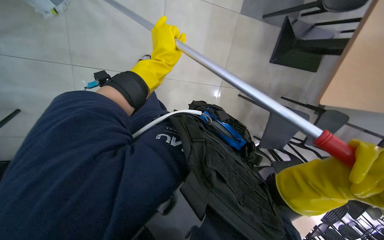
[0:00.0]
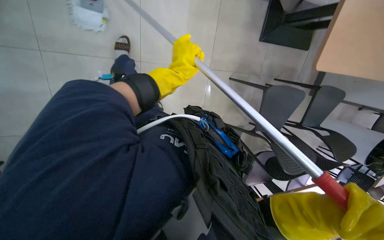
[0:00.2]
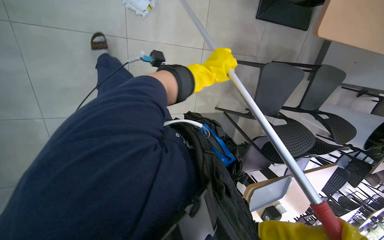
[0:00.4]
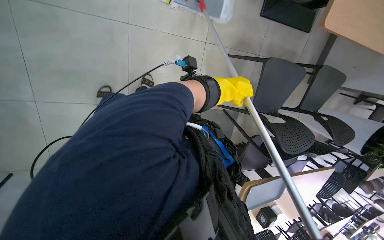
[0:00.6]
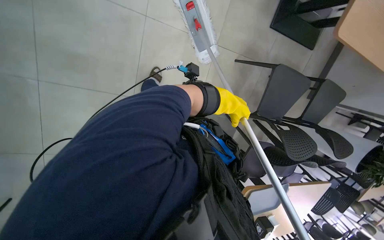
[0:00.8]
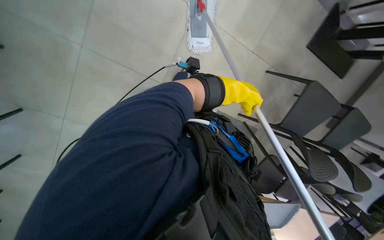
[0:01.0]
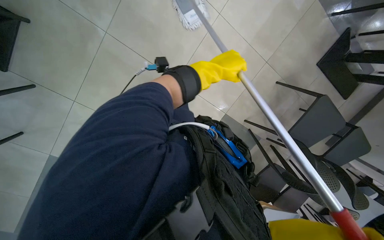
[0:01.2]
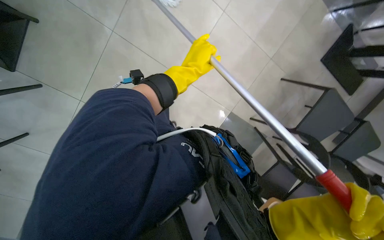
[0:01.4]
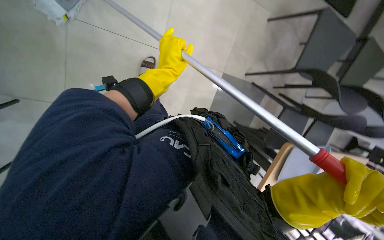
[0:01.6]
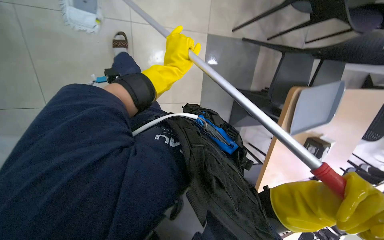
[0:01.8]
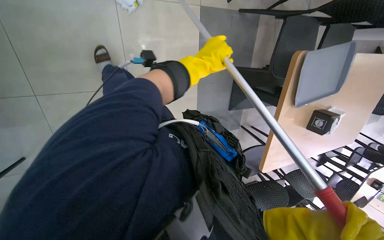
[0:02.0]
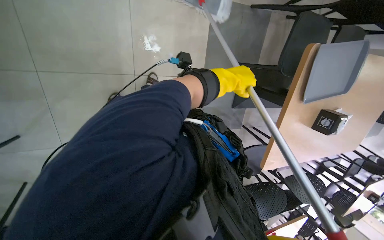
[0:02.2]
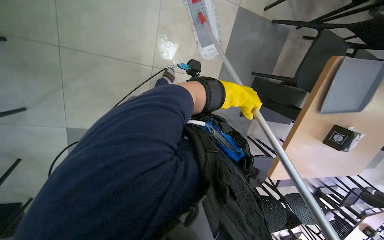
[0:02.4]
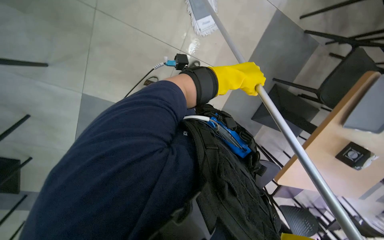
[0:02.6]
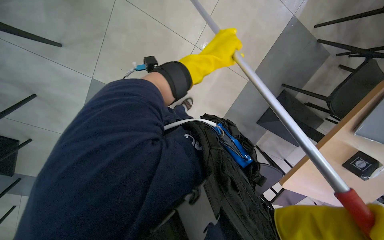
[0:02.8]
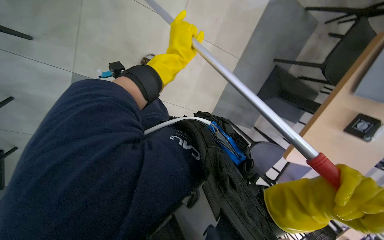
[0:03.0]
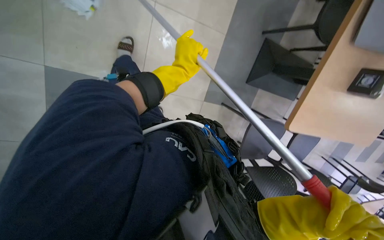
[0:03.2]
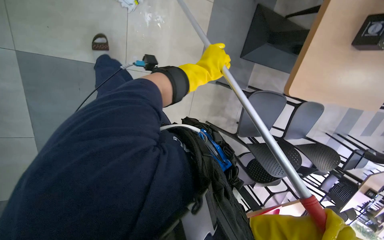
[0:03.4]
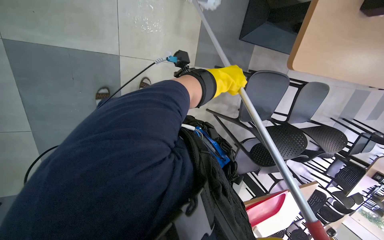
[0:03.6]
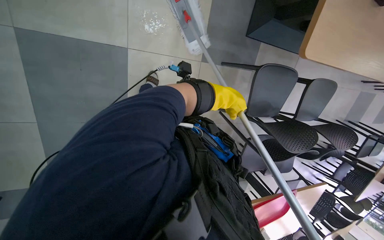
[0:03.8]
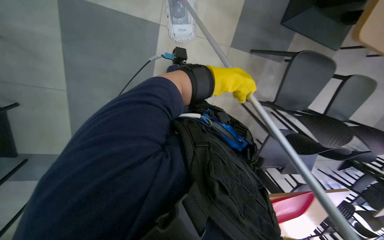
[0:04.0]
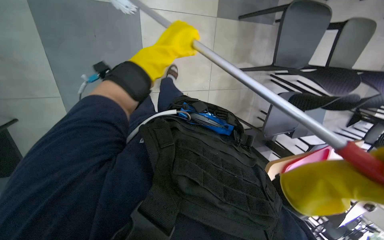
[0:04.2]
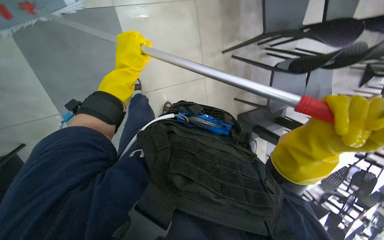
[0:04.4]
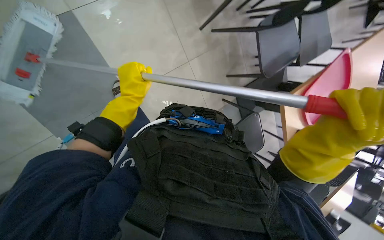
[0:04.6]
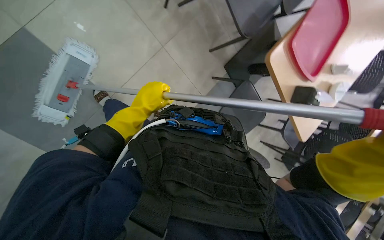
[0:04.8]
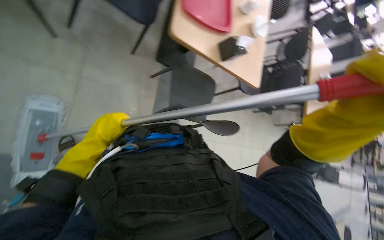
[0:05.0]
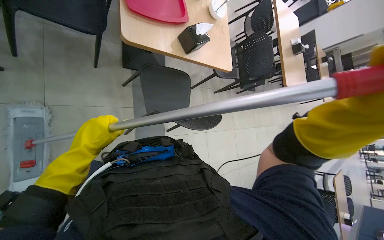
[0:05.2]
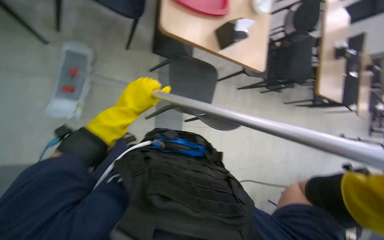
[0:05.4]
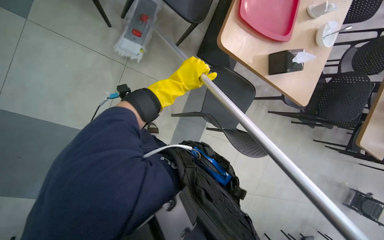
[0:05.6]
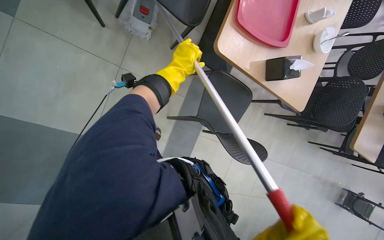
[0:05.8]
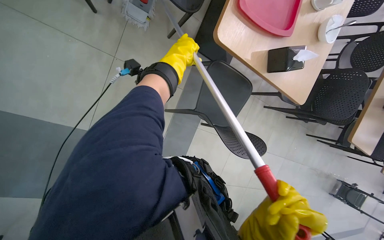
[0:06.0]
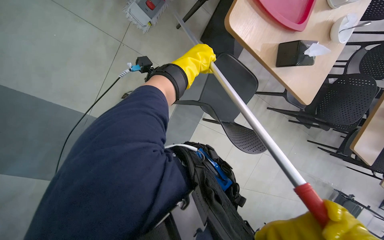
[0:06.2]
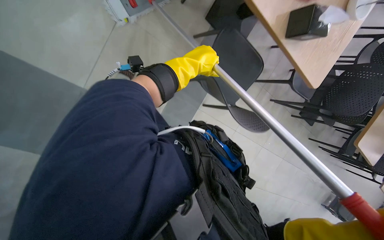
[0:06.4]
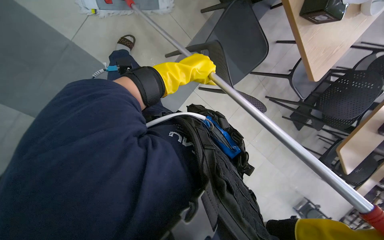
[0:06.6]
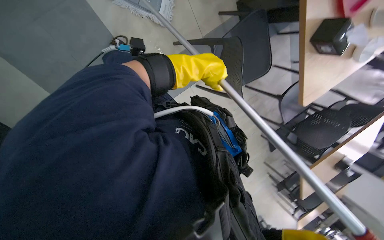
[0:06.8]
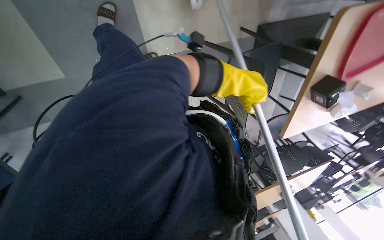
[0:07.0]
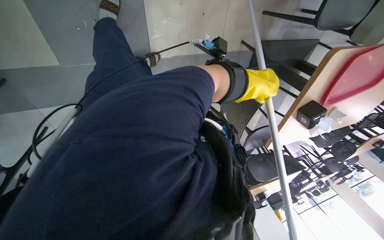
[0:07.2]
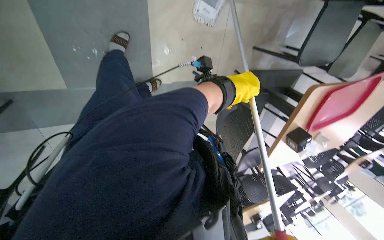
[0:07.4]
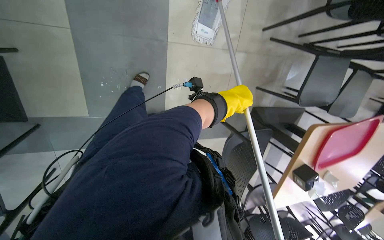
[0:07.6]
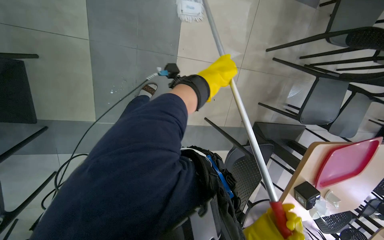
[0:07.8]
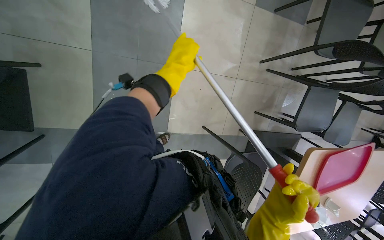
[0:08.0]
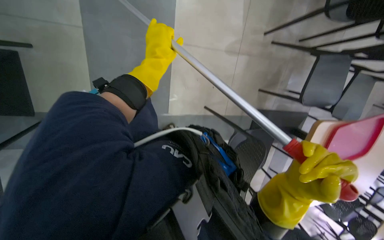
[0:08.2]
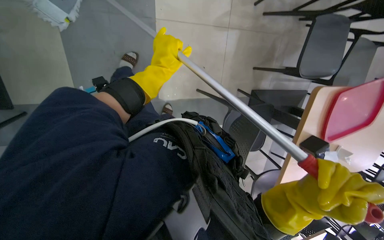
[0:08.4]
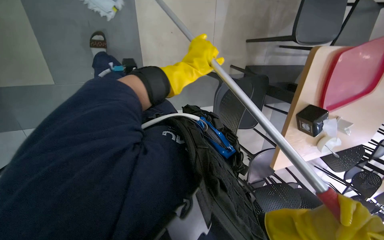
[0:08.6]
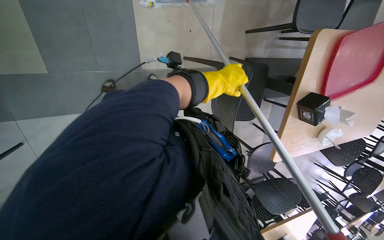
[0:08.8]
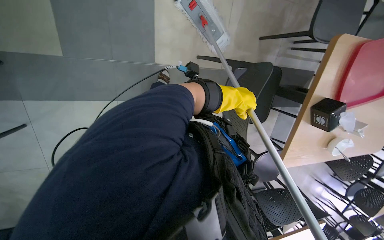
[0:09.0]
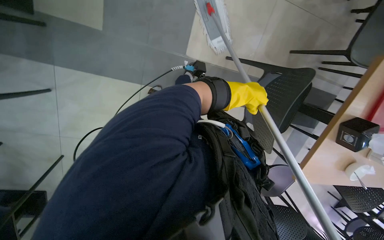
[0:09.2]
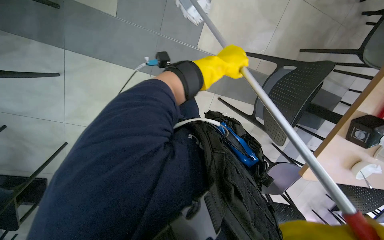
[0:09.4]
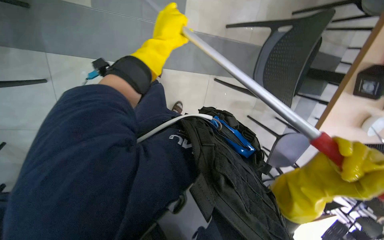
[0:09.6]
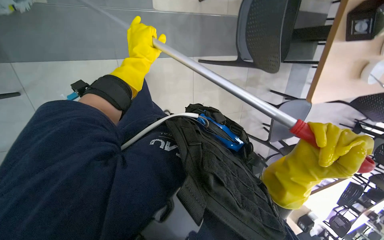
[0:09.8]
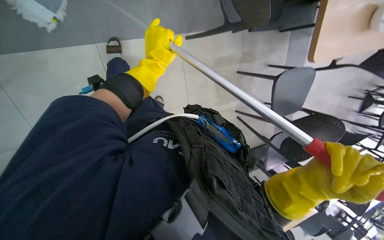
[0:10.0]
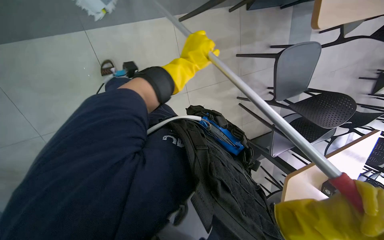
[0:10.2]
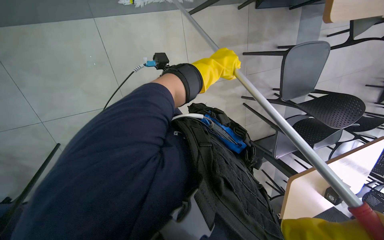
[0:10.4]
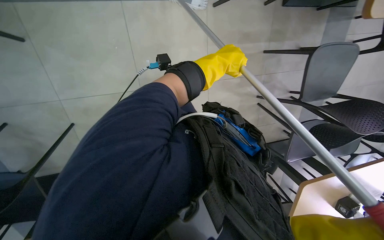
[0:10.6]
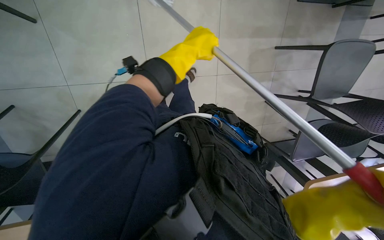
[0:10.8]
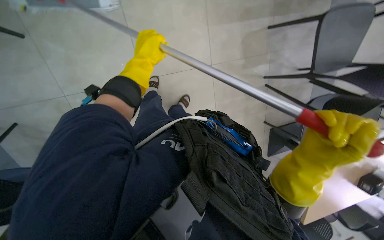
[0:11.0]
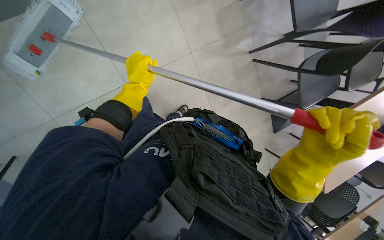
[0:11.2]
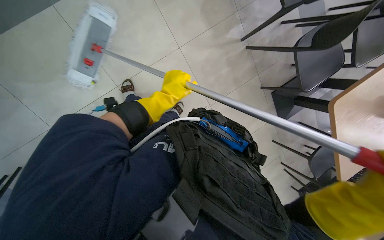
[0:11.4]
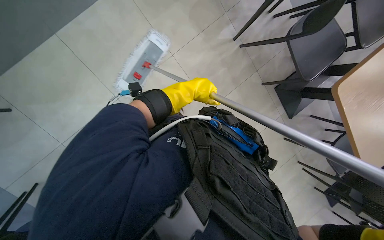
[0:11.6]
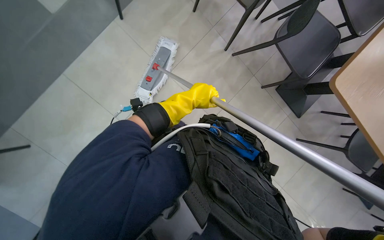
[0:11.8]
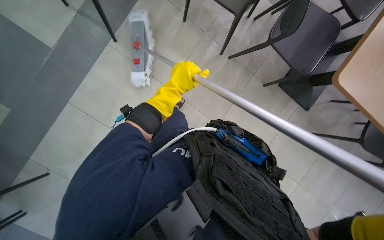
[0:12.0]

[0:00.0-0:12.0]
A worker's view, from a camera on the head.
Job: mopping floor.
The whole recording: Mopping cafeteria floor. The worker mops the cafeteria floor with a flat mop.
0:01.6 to 0:03.0: The wearer moves some 50 cm.
0:03.0 to 0:04.4: The left hand moves to the left, approximately 20 cm.
0:06.0 to 0:07.6: The camera is carried approximately 40 cm. The view pans to the right by some 20 degrees. The wearer looks about 15 degrees further upward. The scene rotates clockwise by roughly 40 degrees.
0:07.6 to 0:09.0: The left hand moves about 25 cm to the left and comes back.
0:09.0 to 0:10.4: The camera is carried roughly 60 cm.

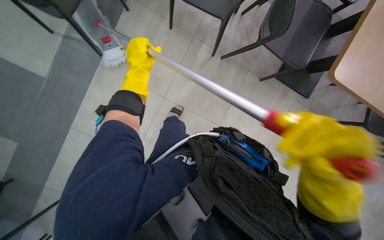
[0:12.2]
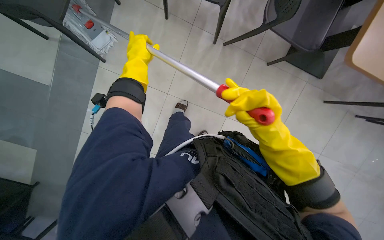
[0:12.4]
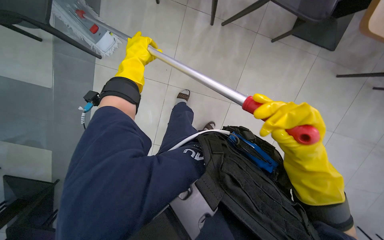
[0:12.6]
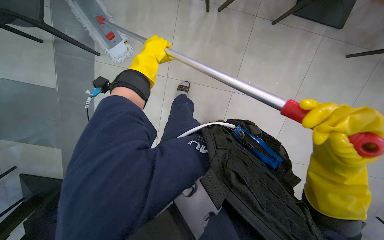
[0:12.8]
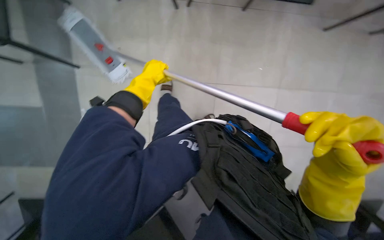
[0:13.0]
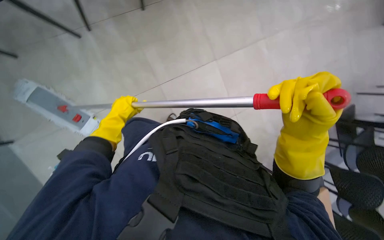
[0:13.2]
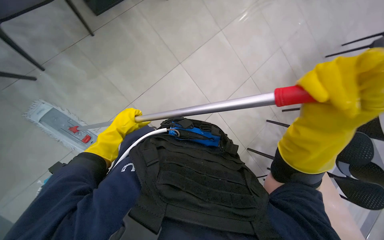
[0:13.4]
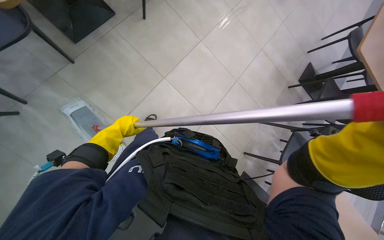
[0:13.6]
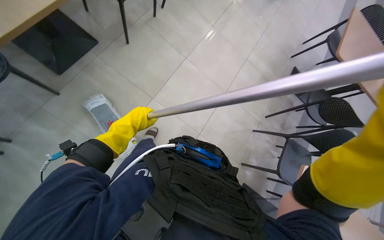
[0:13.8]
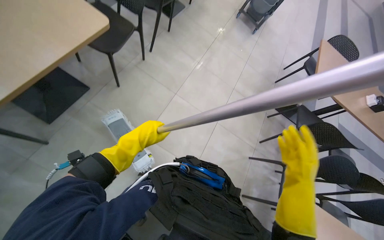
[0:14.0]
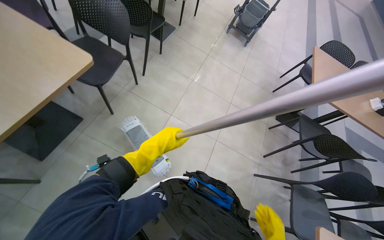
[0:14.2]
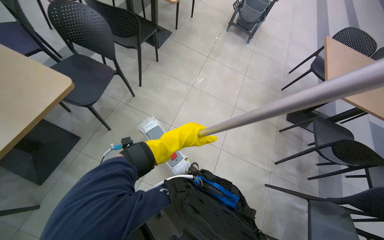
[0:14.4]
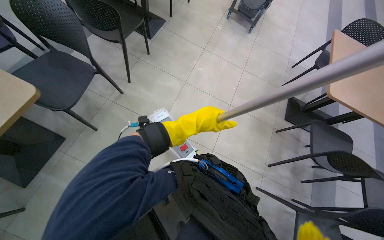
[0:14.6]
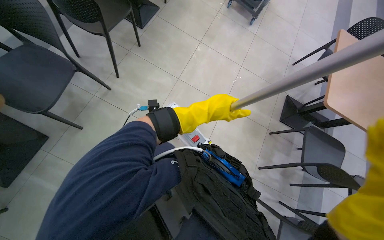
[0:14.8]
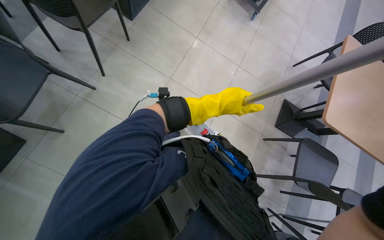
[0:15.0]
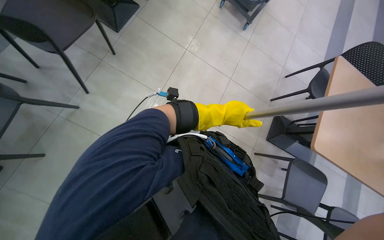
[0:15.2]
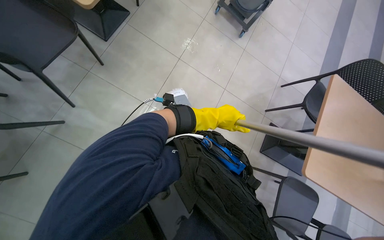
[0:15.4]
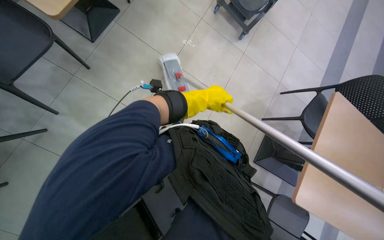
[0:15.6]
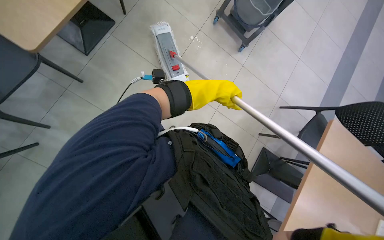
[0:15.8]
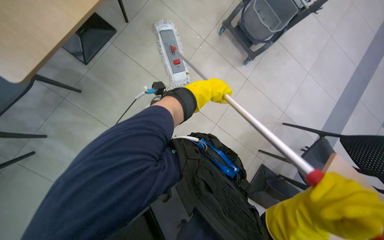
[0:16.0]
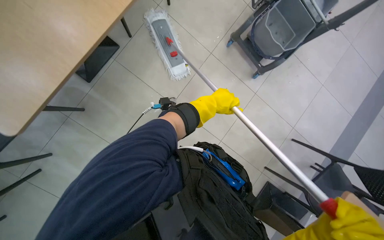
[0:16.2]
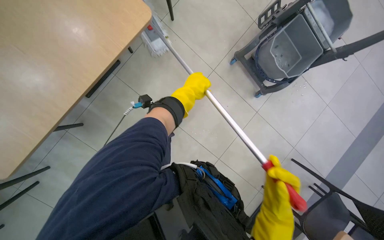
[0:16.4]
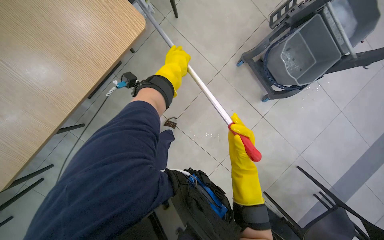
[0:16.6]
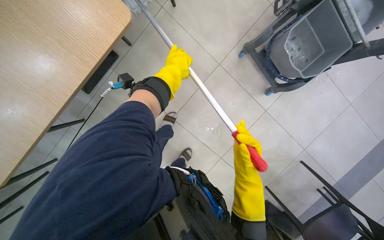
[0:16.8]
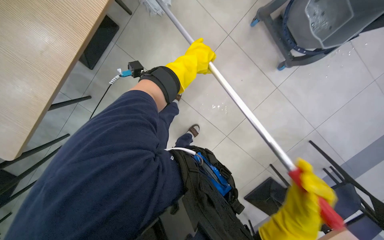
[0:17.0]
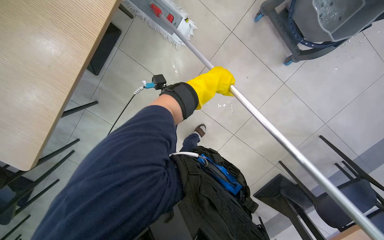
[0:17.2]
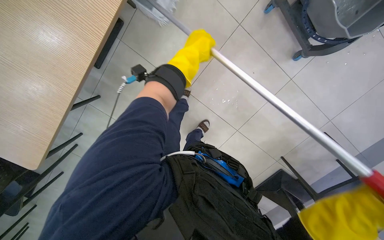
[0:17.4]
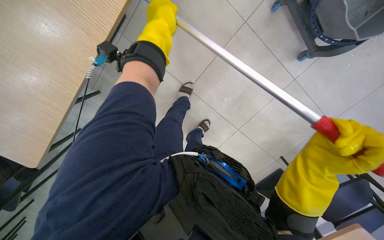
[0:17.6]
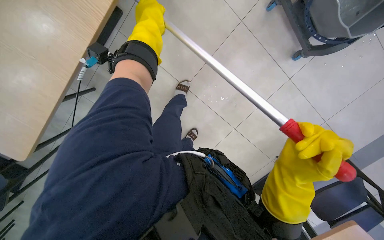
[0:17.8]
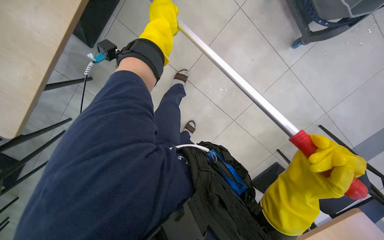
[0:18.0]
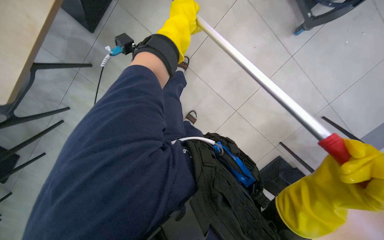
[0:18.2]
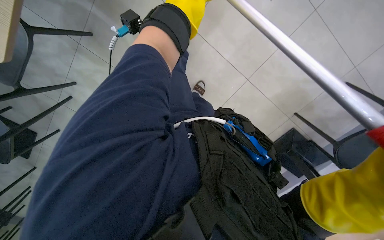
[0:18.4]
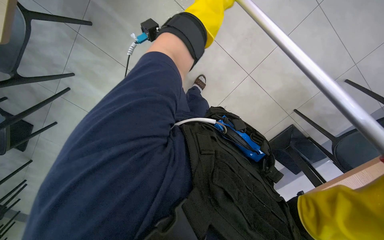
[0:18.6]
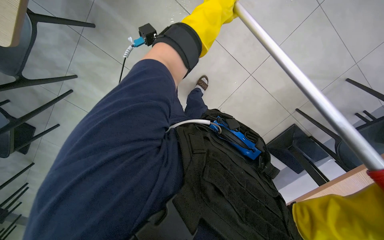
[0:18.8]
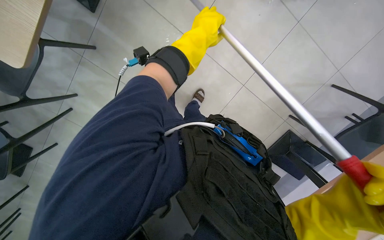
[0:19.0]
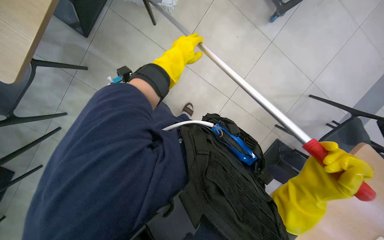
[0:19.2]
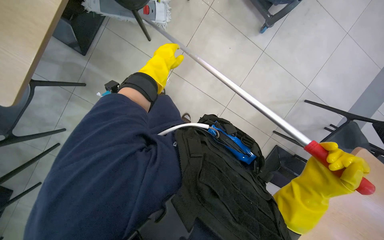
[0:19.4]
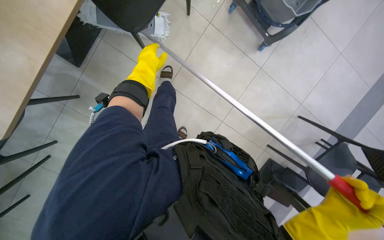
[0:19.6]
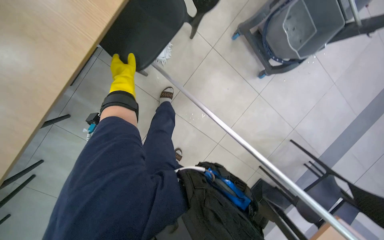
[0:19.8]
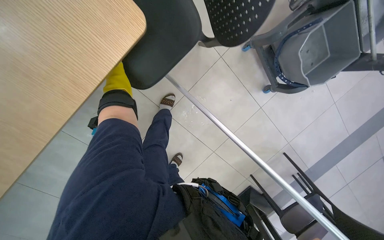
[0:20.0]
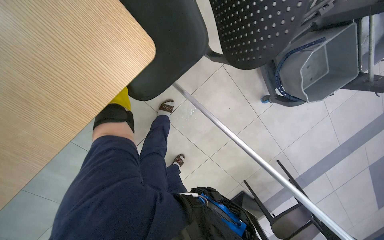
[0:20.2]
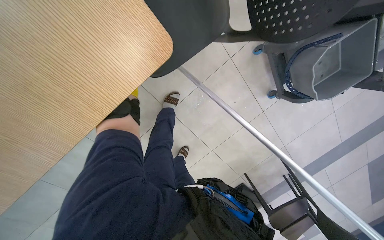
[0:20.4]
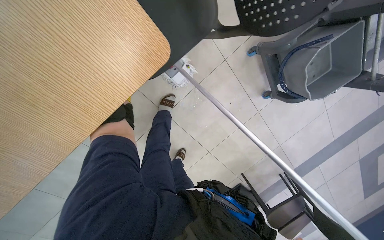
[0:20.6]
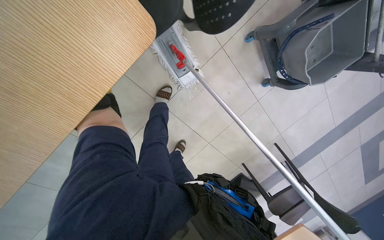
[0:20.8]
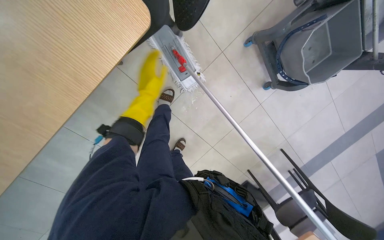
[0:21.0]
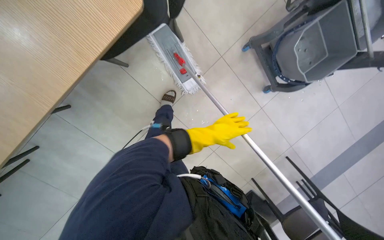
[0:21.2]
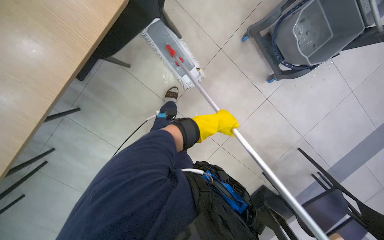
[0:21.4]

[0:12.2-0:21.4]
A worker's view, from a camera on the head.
Job: mopping floor.
The whole recording: Mopping cafeteria floor. The worker mops the cafeteria floor with a flat mop.
0:12.2 to 0:13.8: Everything in view rotates roughly 30 degrees counterclockwise.
0:15.2 to 0:16.8: The head travels about 70 cm.
0:16.8 to 0:18.4: The camera pitches downward, by some 30 degrees.
0:18.4 to 0:19.8: The wearer looks roughly 20 degrees further upward. The left hand moves to the left and farther from the camera, approximately 20 cm.
